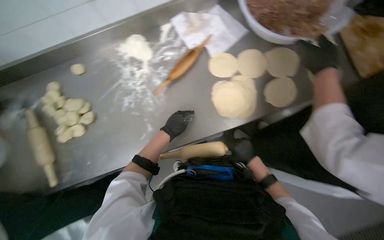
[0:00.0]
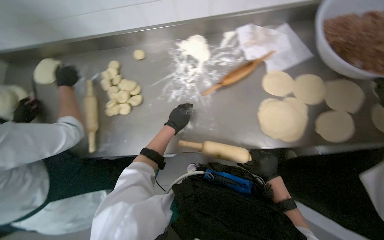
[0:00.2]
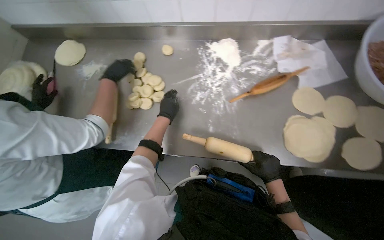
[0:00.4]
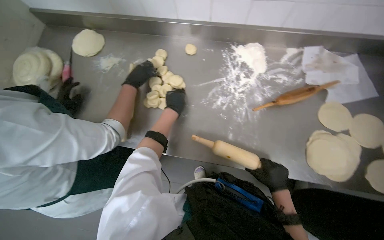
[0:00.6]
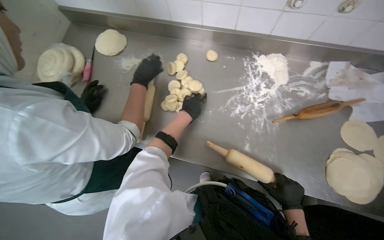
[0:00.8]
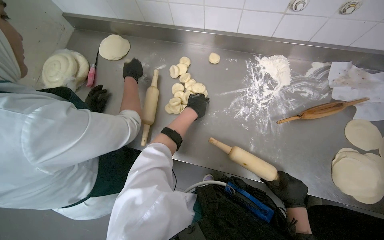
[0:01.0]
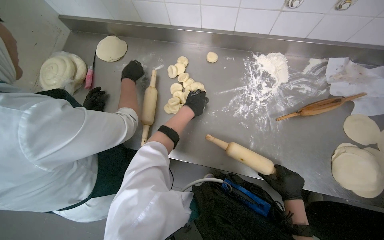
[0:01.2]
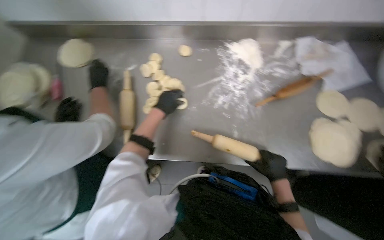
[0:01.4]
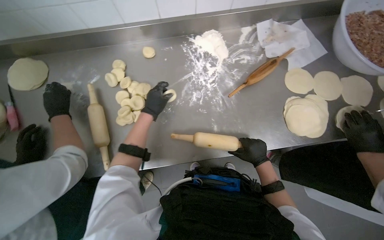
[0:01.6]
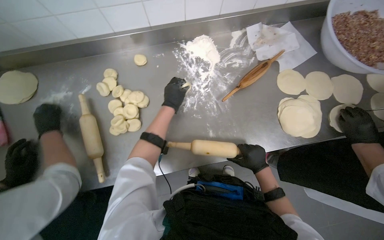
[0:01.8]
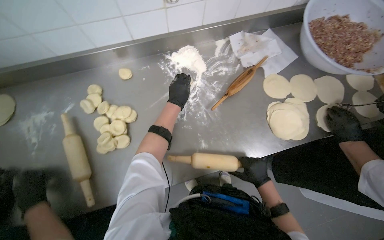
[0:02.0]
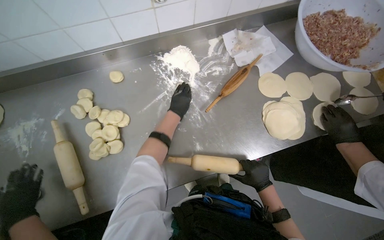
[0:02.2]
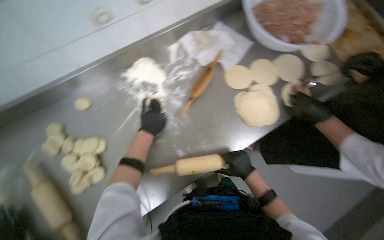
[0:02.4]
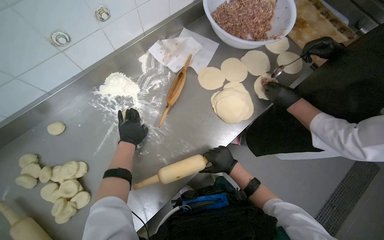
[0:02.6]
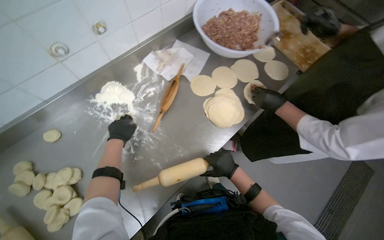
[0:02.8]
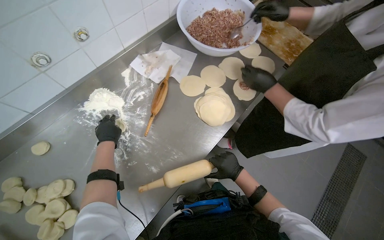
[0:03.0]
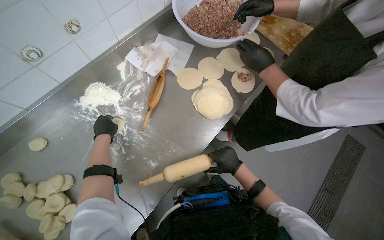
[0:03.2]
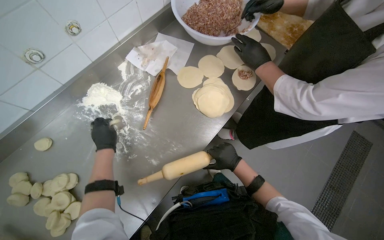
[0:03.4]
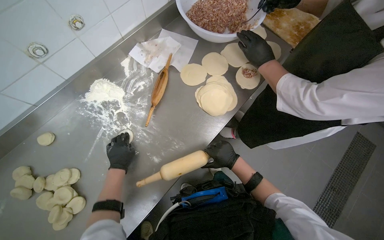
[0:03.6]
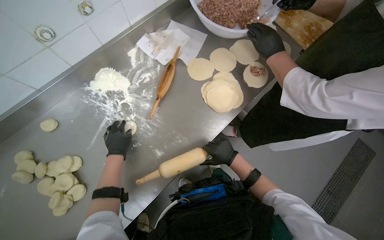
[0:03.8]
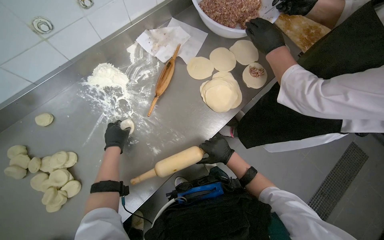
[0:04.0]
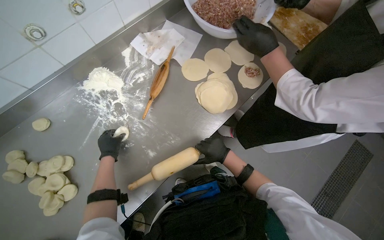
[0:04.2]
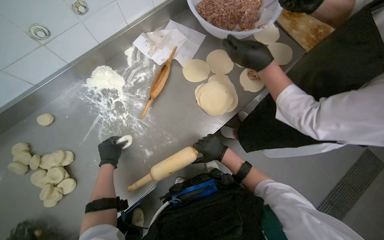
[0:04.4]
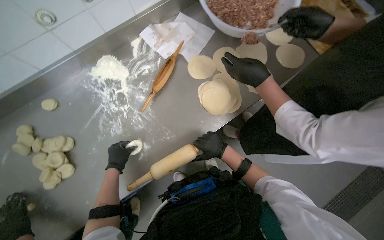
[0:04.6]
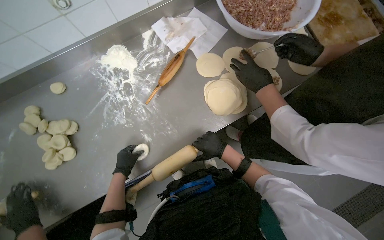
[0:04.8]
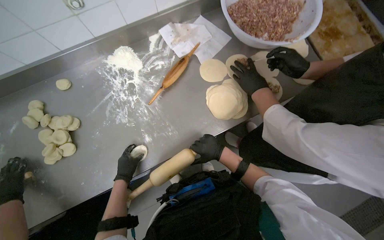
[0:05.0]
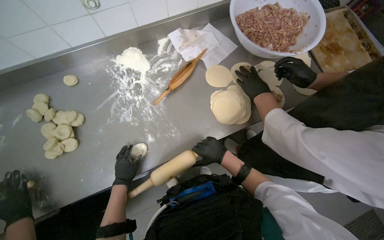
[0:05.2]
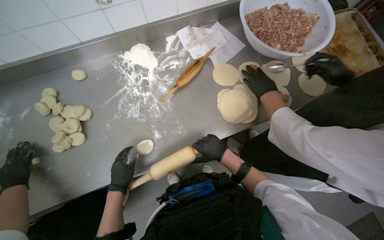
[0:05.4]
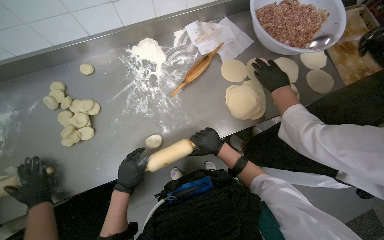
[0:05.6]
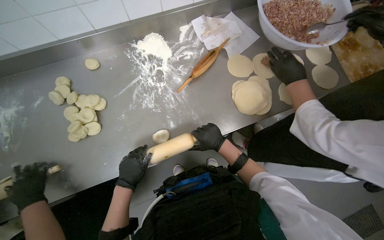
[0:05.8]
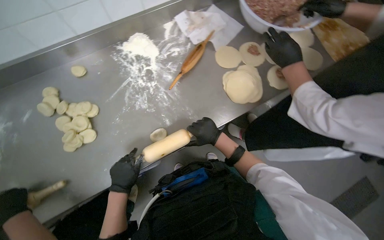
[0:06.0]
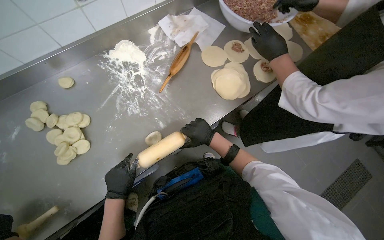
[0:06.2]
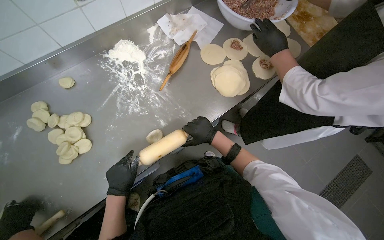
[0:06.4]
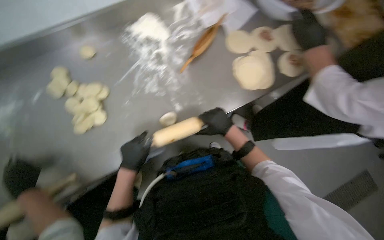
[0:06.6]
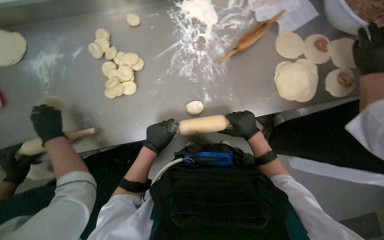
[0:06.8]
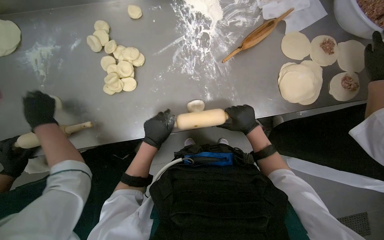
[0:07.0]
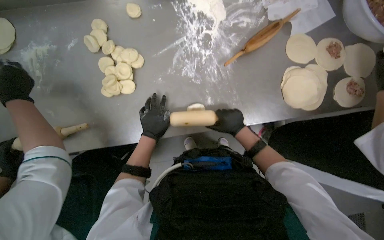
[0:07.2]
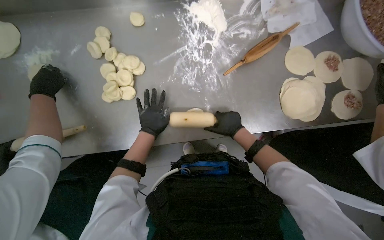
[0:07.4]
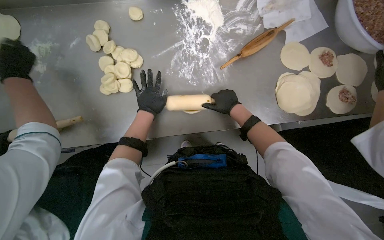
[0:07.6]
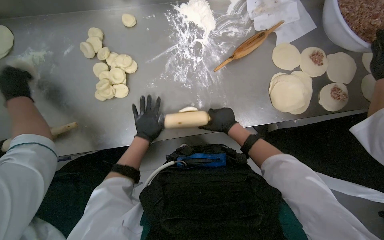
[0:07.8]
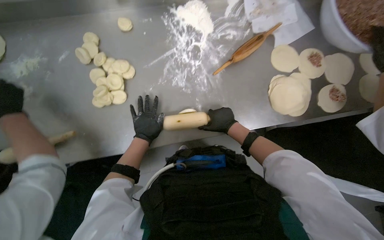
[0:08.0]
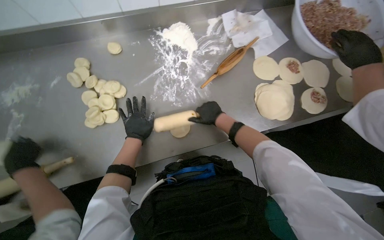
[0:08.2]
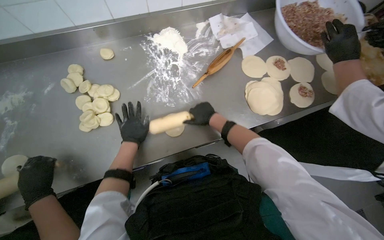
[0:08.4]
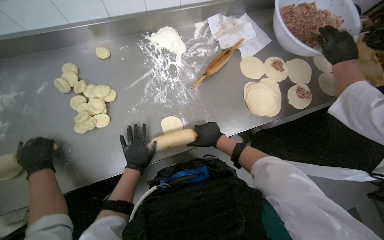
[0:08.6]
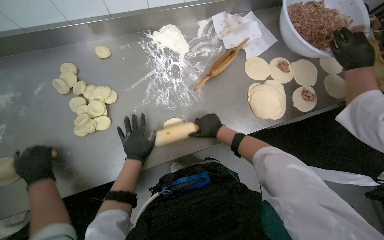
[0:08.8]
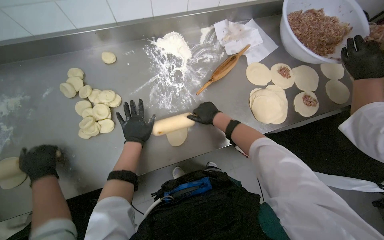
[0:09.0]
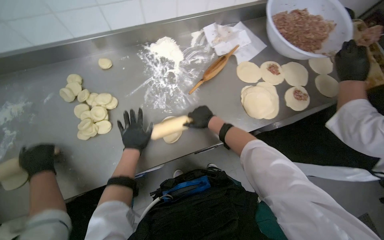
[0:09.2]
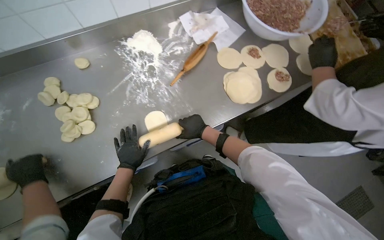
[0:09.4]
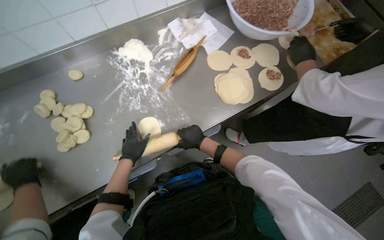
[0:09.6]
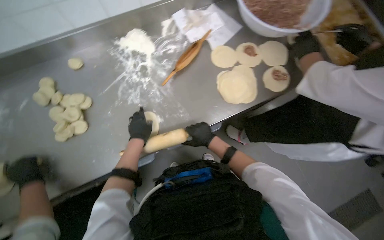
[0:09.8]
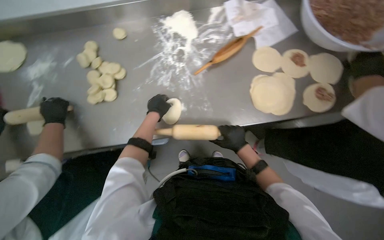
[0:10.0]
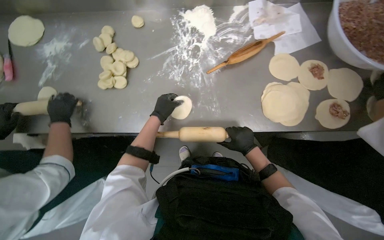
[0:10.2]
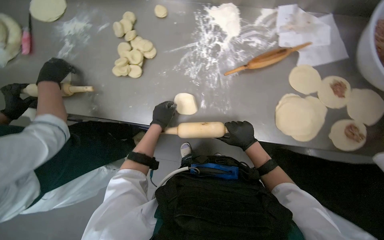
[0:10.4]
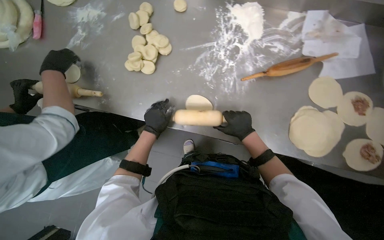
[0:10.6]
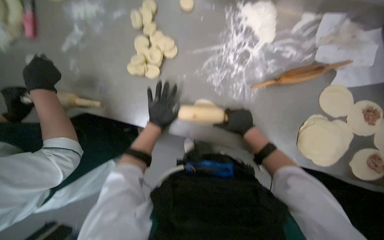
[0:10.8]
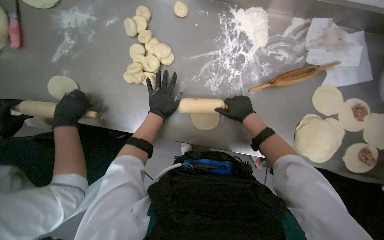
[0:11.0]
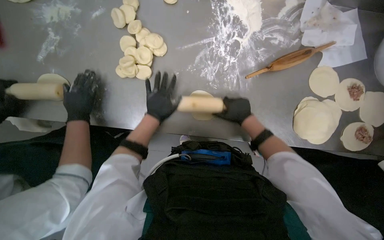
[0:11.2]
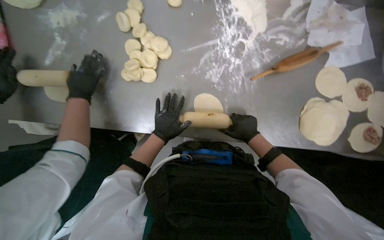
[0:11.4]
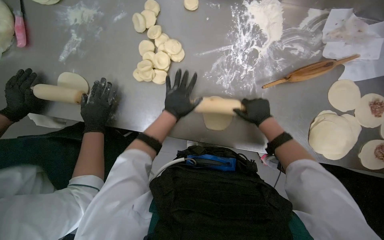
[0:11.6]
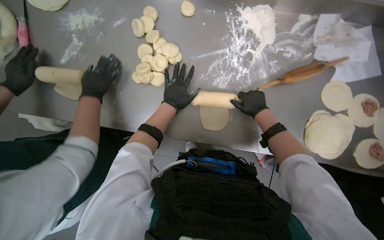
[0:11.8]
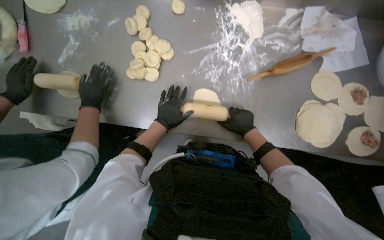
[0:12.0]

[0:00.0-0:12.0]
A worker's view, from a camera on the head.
Job: preparing food.
The whole recording: Rolling dough circles. The worker uses a rolling pin to flatten small dough circles on the metal table.
0:01.6 to 0:03.0: The wearer's head swings approximately 40 degrees to the right.
0:03.0 to 0:04.4: The left hand goes roughly 15 cm down the picture.
0:04.4 to 0:06.0: The left hand travels down the picture and nearer to the camera by about 25 cm.
0:09.0 to 0:10.4: The head rotates some 25 degrees to the left.
0:10.4 to 0:12.0: The right hand goes up and down the picture, roughly 10 cm each way, reversing 3 times.

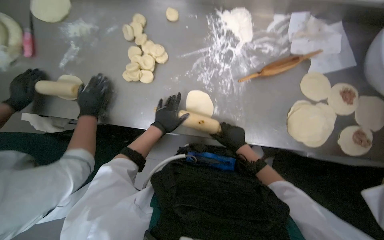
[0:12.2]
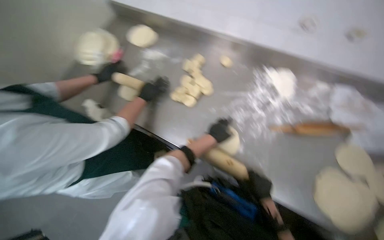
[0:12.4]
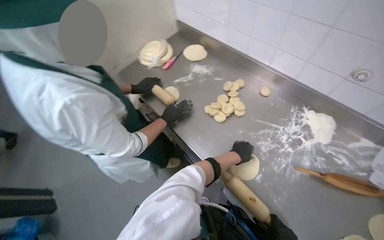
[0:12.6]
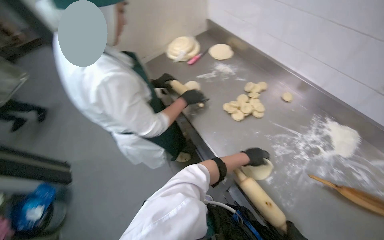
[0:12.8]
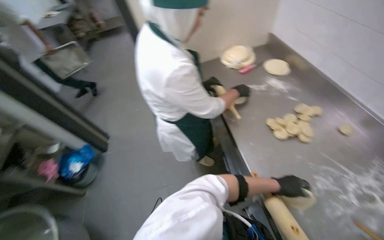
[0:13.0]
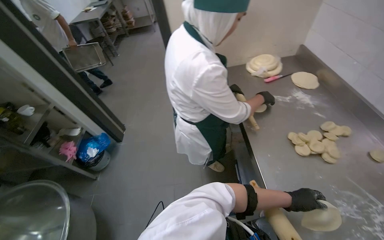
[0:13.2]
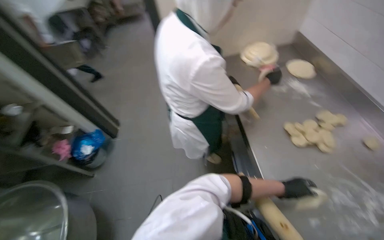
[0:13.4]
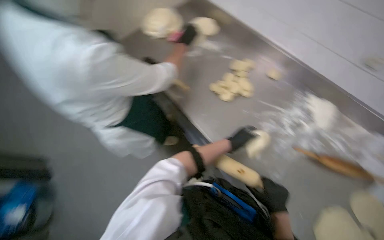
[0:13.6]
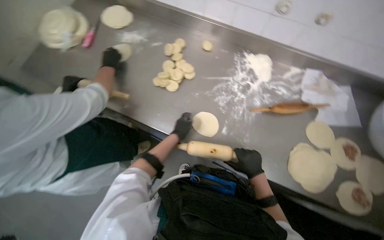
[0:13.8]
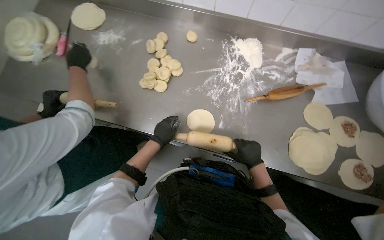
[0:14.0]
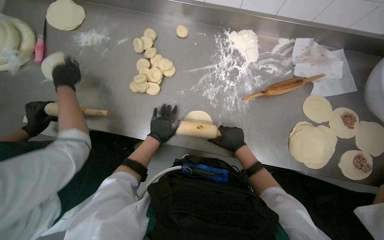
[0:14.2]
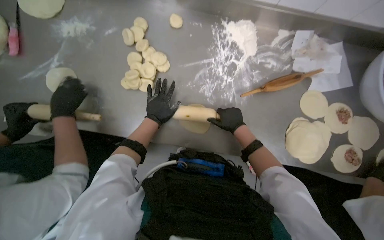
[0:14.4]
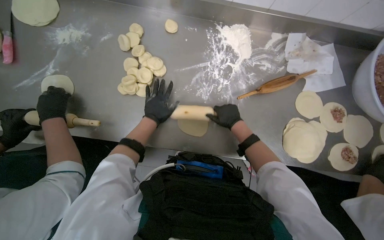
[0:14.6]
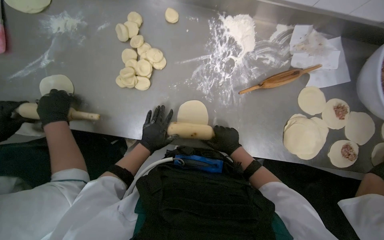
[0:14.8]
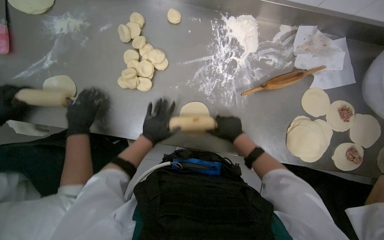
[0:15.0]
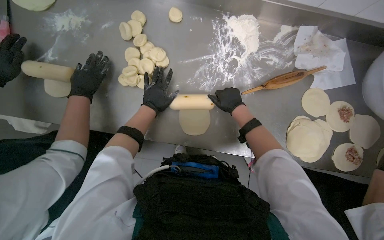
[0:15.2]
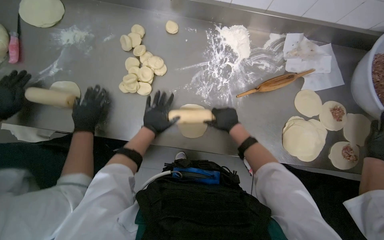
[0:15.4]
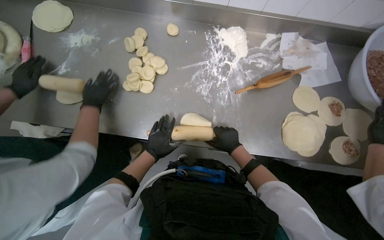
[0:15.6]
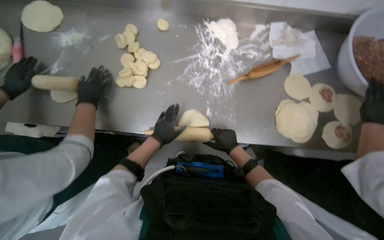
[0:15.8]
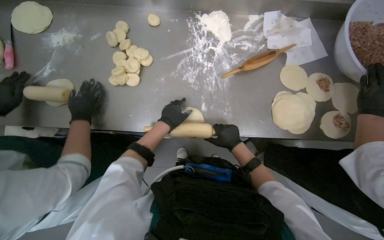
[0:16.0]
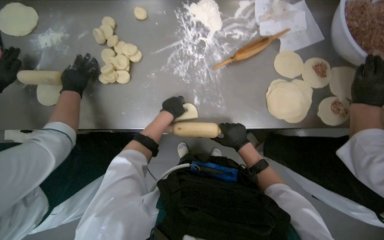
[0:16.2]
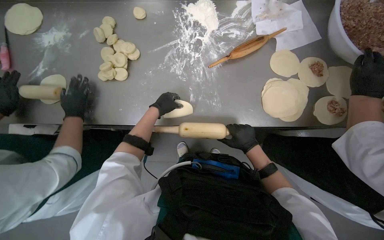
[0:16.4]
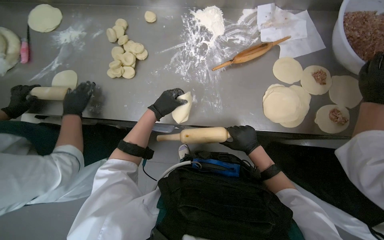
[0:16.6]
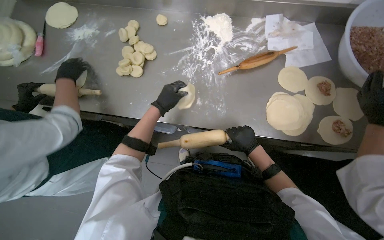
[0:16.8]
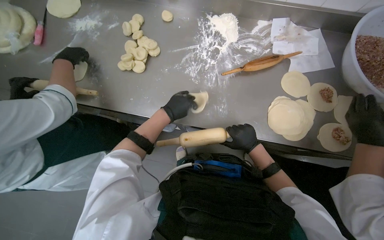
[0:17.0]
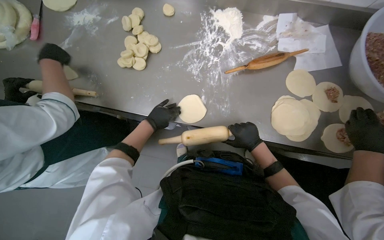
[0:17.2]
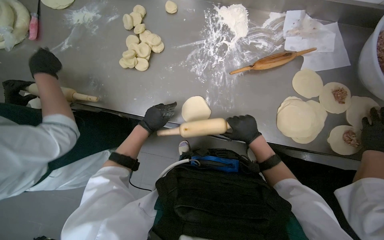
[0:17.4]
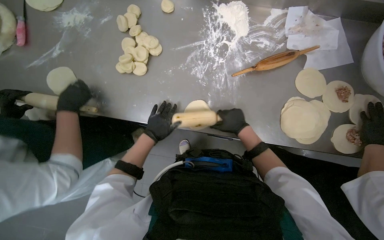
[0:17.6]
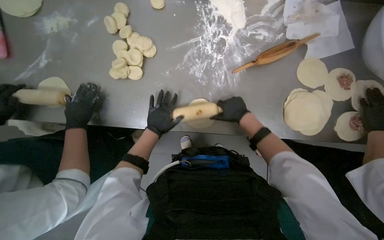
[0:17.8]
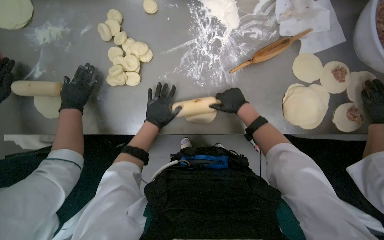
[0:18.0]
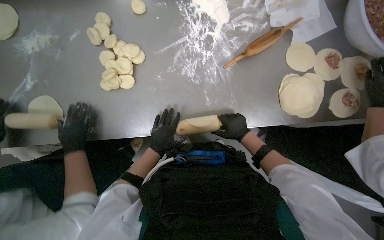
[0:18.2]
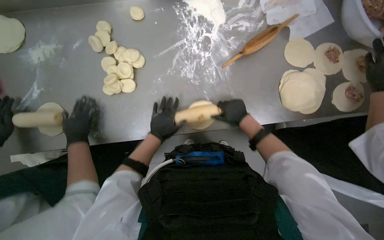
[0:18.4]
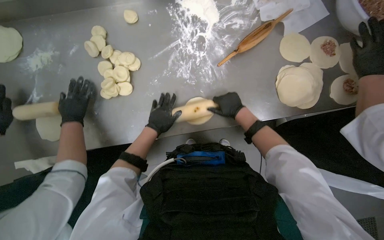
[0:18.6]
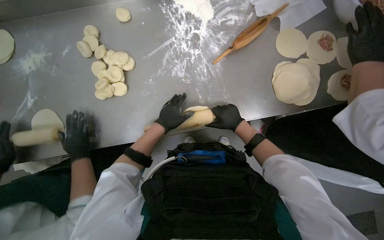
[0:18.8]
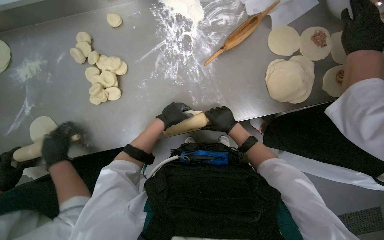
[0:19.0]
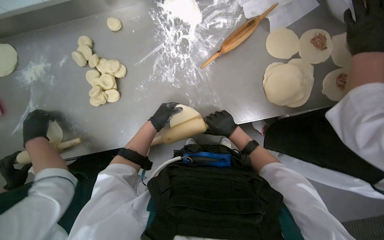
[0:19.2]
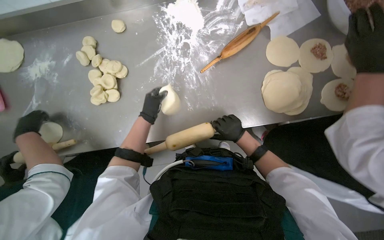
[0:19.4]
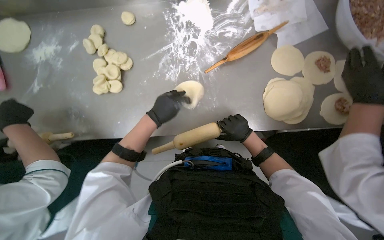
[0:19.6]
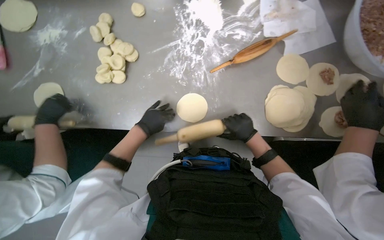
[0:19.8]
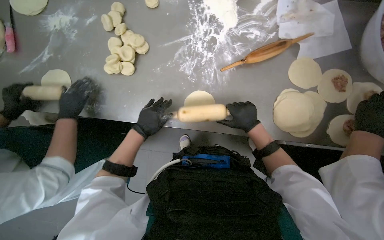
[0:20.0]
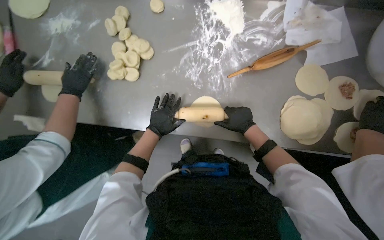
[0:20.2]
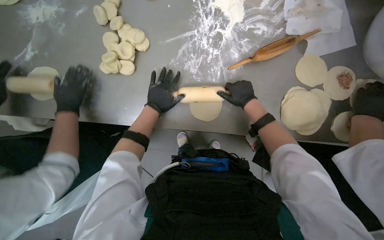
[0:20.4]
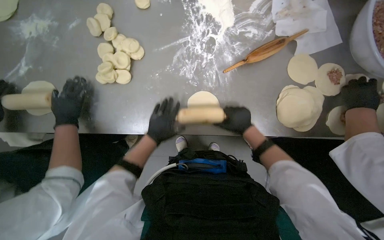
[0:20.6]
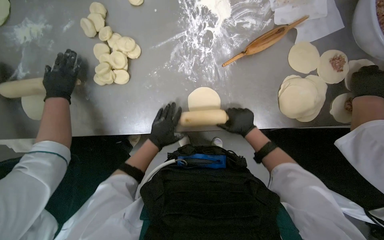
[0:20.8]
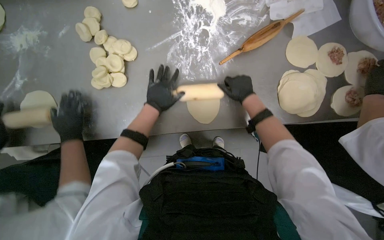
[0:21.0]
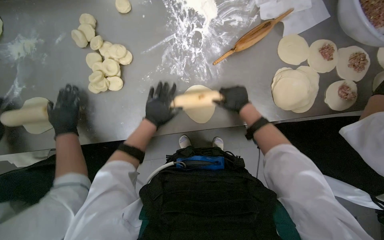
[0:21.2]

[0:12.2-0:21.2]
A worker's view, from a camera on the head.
Job: preparing food.
The whole recording: Rolling dough circles. The worker uses a rolling pin to flatten small dough circles on the metal table.
0:13.8 to 0:15.2: The view tilts about 15 degrees downward. The left hand swings up and down the picture, roughly 10 cm each way, with 2 reversals; the right hand goes up and down the picture, some 25 cm each way, reversing 2 times.
0:15.2 to 0:16.6: The left hand moves some 15 cm down the picture and comes back. The right hand goes some 30 cm down the picture and to the right.
0:16.6 to 0:18.2: The right hand travels up the picture and back again, about 20 cm each way.
0:19.8 to 0:21.2: The left hand goes up and down the picture, approximately 15 cm each way, reversing 2 times. Meanwhile the right hand goes up and down the picture, some 15 cm each way, reversing 2 times.
